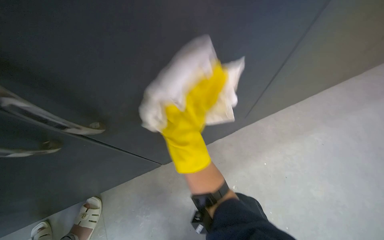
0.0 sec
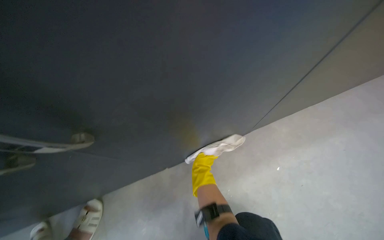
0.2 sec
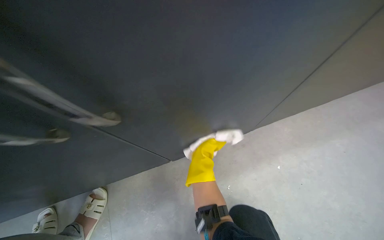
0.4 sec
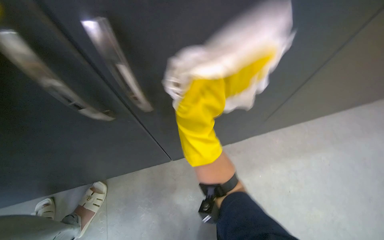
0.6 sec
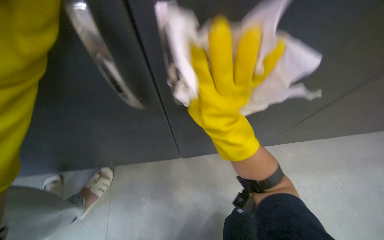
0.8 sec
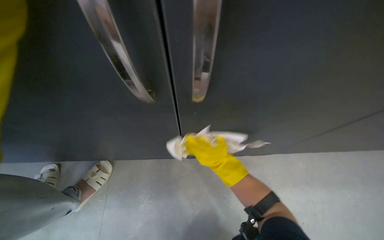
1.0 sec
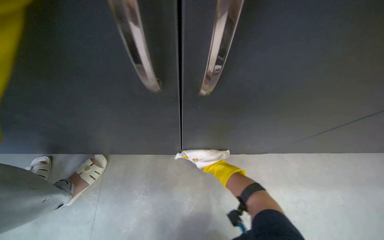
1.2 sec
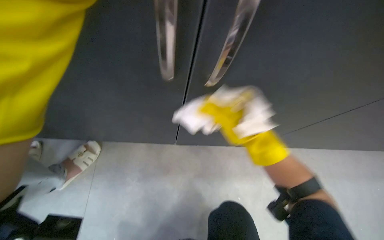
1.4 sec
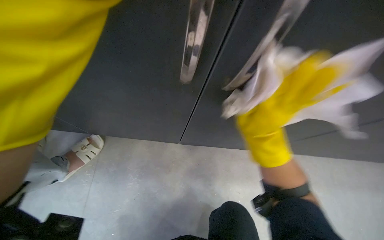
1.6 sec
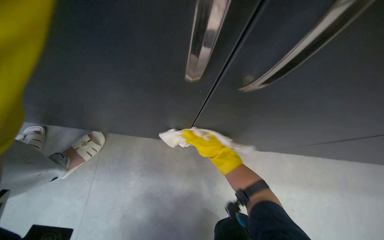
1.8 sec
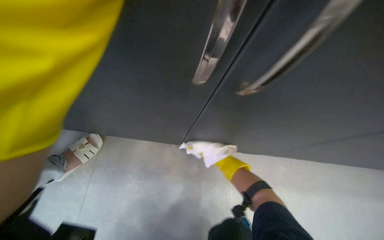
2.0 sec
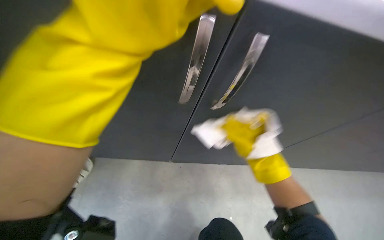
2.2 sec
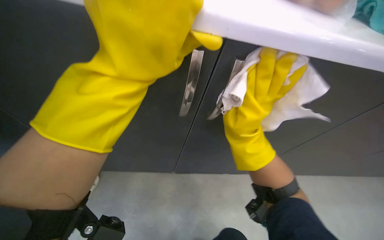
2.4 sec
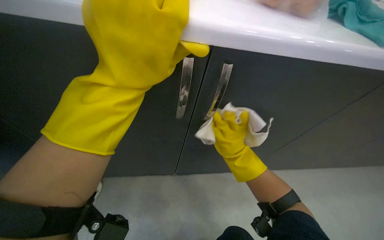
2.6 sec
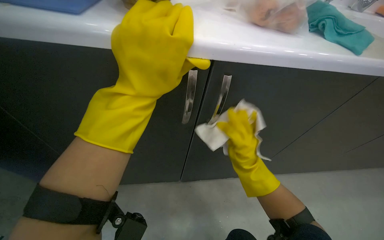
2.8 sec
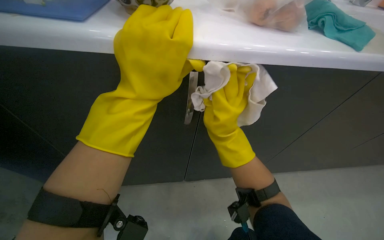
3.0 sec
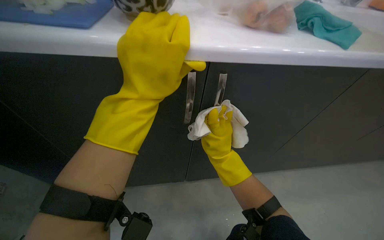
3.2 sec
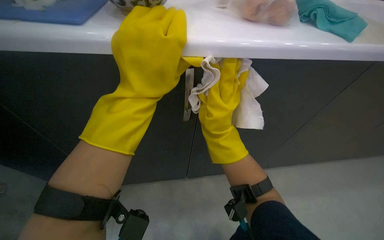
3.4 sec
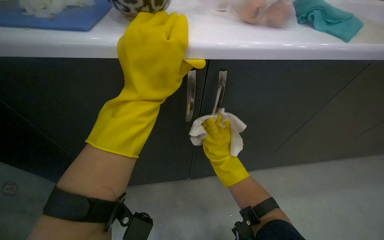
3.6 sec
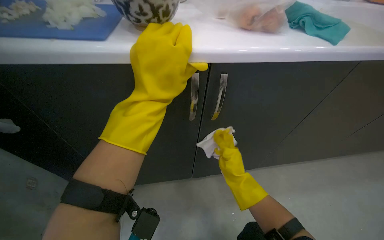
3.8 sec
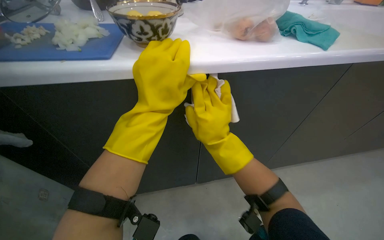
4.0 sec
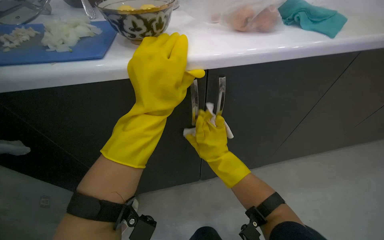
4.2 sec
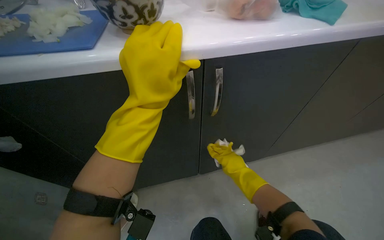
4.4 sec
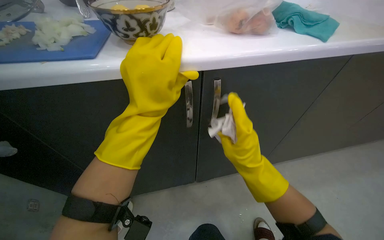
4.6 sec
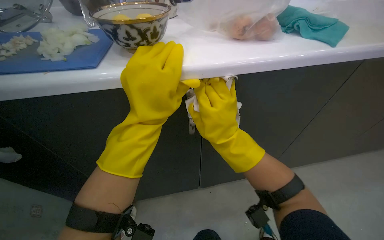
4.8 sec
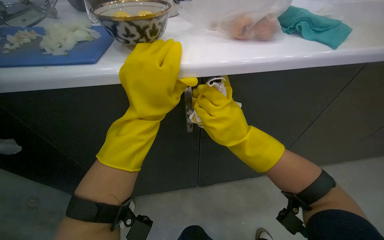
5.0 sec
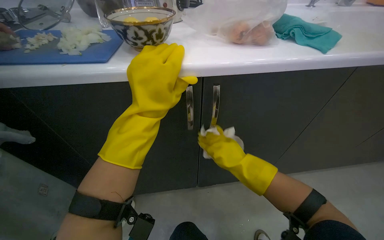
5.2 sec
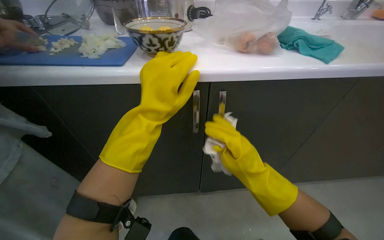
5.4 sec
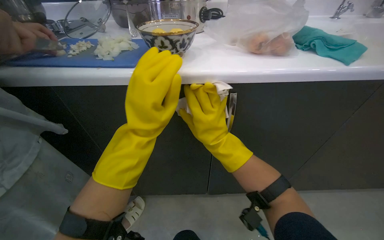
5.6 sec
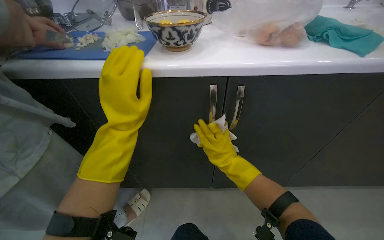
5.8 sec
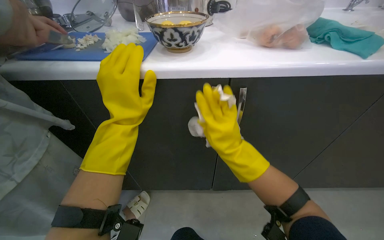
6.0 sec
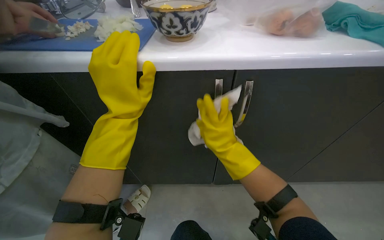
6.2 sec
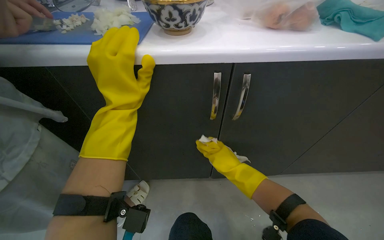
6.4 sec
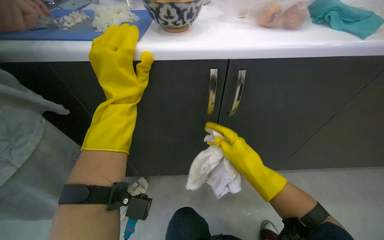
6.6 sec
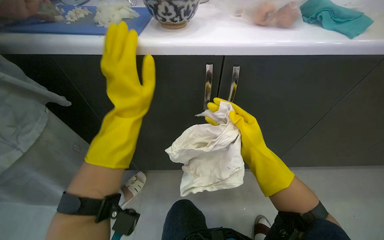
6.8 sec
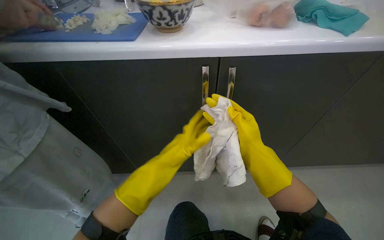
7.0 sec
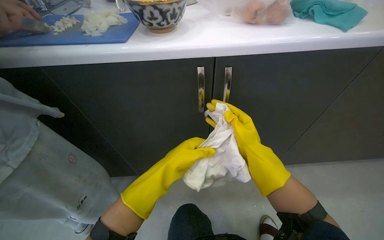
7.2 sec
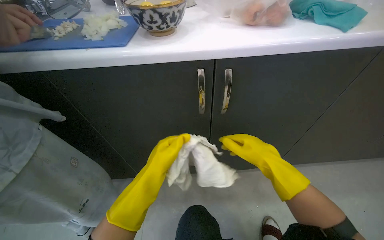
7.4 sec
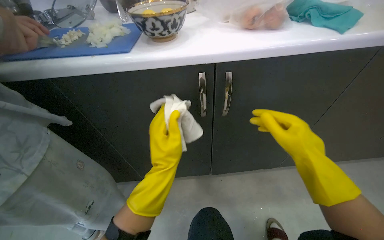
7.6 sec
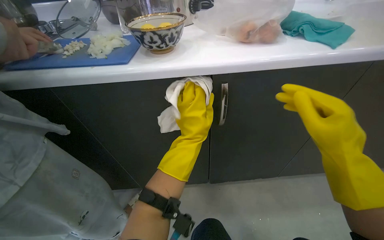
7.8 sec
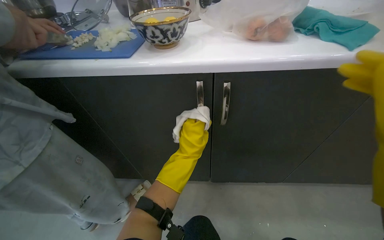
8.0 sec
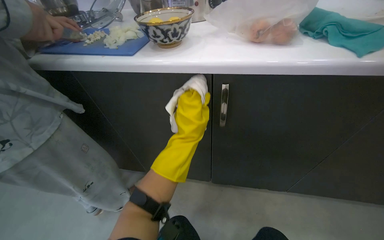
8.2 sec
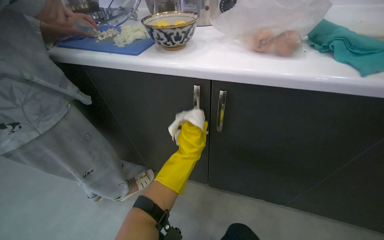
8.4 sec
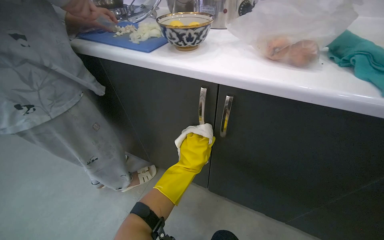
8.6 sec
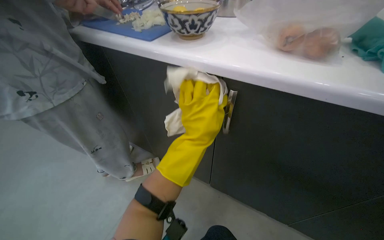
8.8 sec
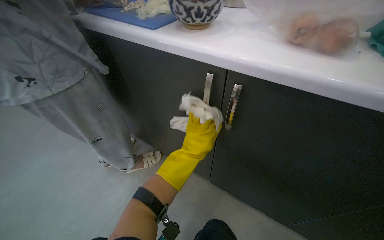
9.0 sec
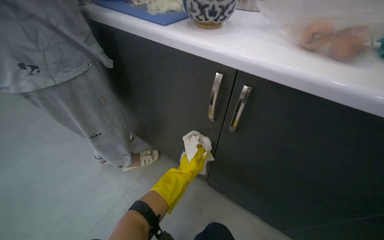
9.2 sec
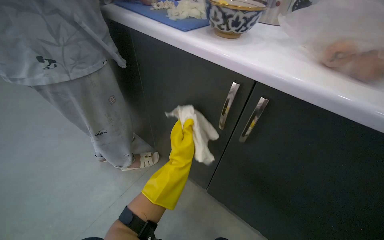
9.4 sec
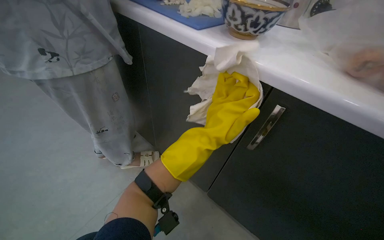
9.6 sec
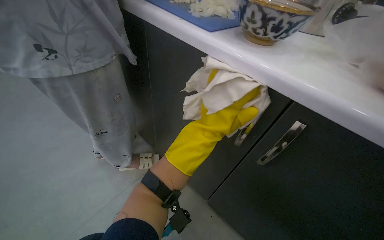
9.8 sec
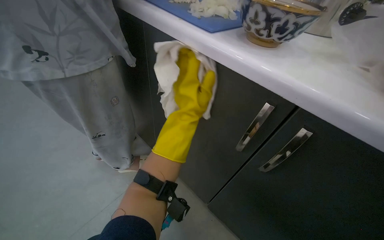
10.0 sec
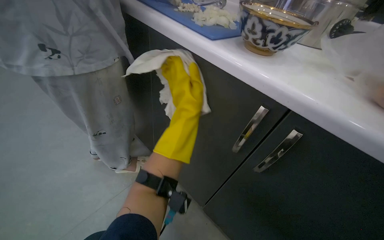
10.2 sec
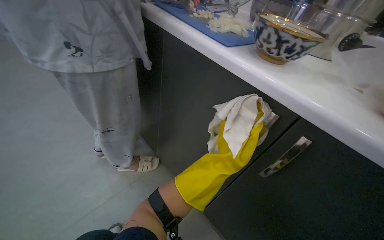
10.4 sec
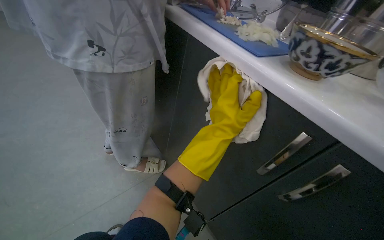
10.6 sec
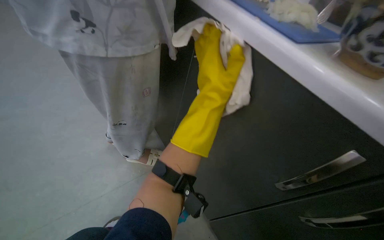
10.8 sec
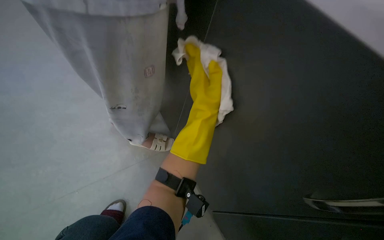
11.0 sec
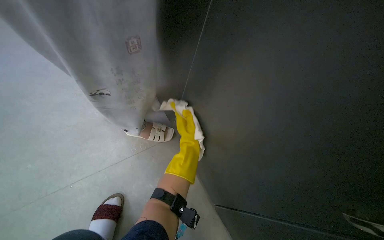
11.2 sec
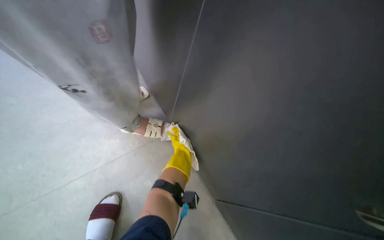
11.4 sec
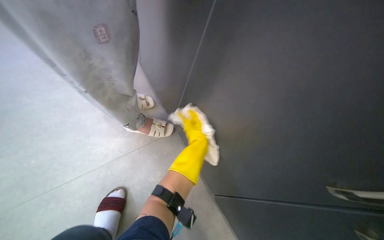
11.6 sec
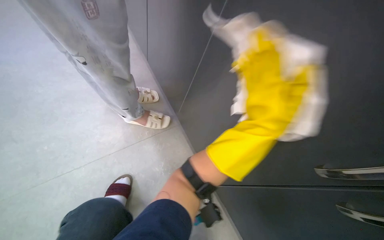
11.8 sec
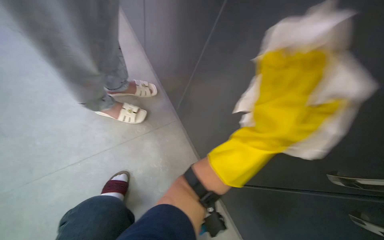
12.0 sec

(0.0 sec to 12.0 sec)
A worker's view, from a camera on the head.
Job: cleaning kitchen.
The whole recording: Wiping kitchen cabinets exterior. The worker rinses and wrings a cloth, then wipes the exterior of the kitchen cabinets.
0.0 sec - 1.6 sec: The scene rotates clockwise by approximately 30 degrees.
1.6 sec - 3.0 sec: The right hand moves nearer and farther over roughly 15 cm, changing direction 3 times.
3.0 sec - 4.4 sec: The right hand goes up and down the picture, some 15 cm each way, reversing 4 times.
4.4 sec - 6.0 sec: The right hand swings up and down the picture, roughly 15 cm each way, with 3 reversals; the left hand shifts some 10 cm to the left.
6.0 sec - 7.6 sec: The right hand heads to the right and nearer to the camera, covering approximately 20 cm. Meanwhile the left hand is displaced down the picture by approximately 15 cm.
7.6 sec - 9.0 sec: The head turns to the left by roughly 35 degrees. The left hand heads to the right, covering roughly 15 cm, and moves some 20 cm farther from the camera and comes back.
9.0 sec - 10.4 sec: The left hand moves nearer and farther over about 25 cm, changing direction 2 times.
10.4 sec - 12.0 sec: The head rotates some 20 degrees to the left. The wearer looks about 20 degrees further downward. The left hand travels up the picture by about 10 cm.

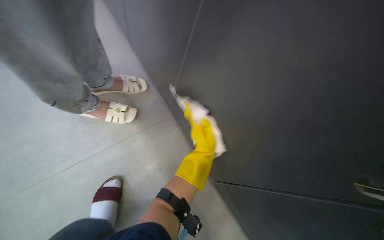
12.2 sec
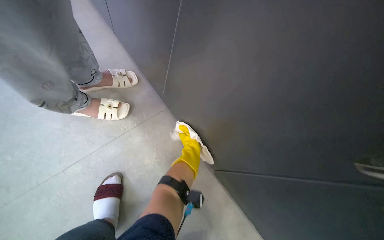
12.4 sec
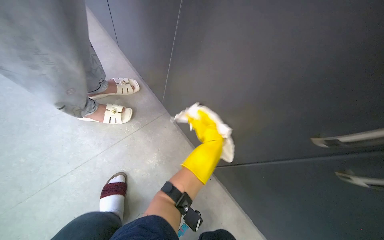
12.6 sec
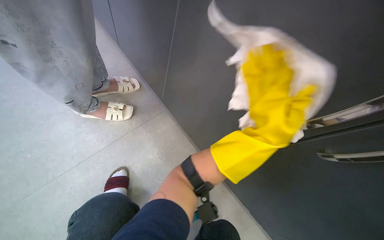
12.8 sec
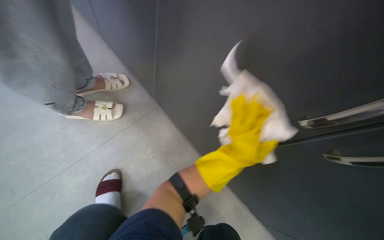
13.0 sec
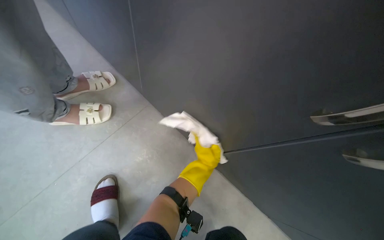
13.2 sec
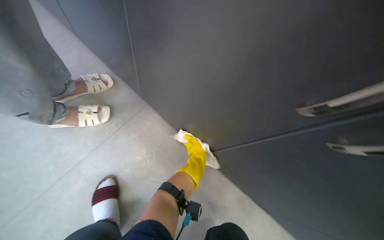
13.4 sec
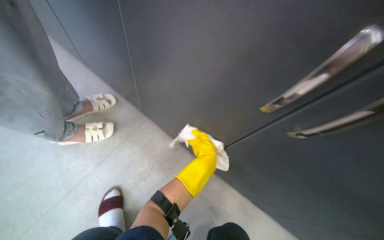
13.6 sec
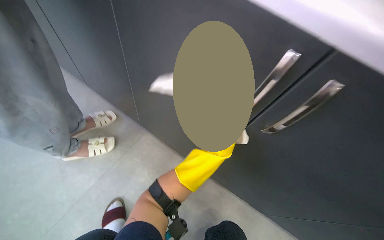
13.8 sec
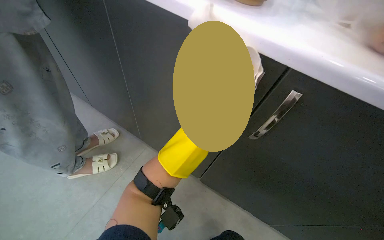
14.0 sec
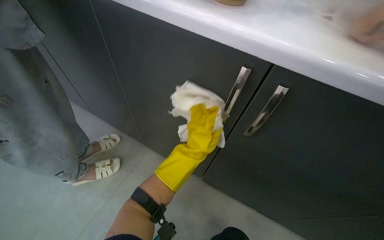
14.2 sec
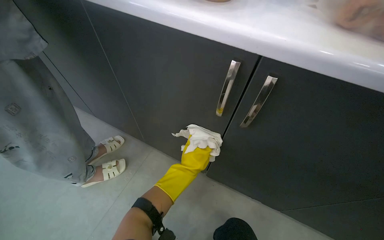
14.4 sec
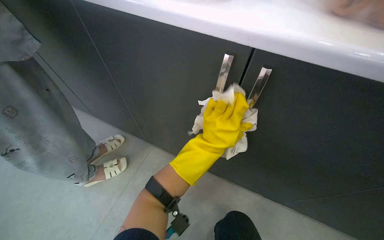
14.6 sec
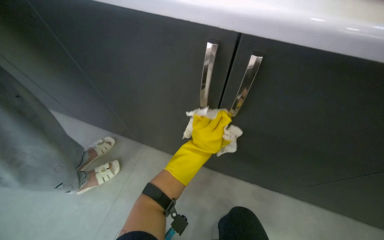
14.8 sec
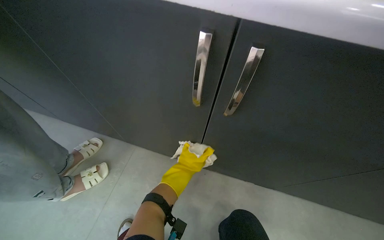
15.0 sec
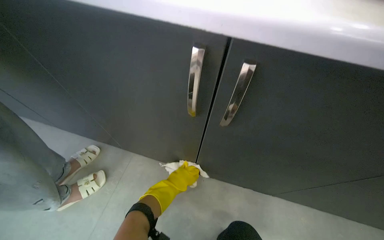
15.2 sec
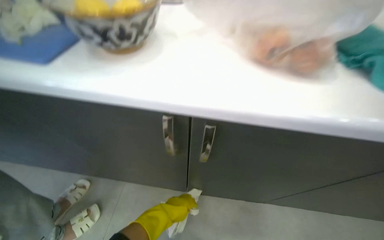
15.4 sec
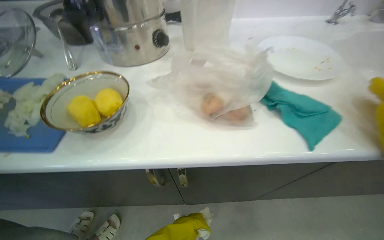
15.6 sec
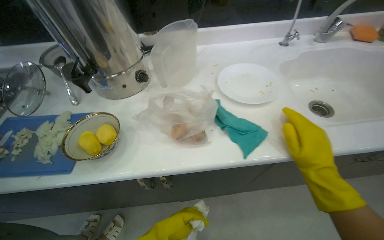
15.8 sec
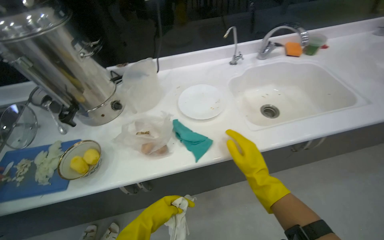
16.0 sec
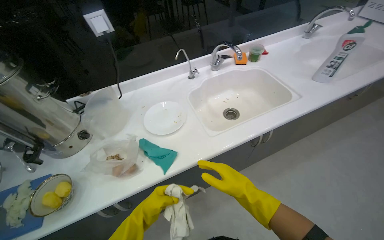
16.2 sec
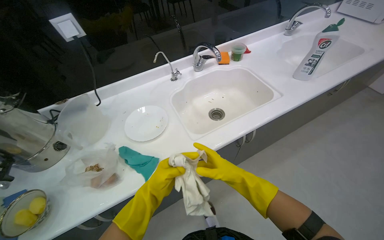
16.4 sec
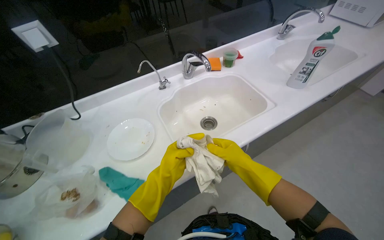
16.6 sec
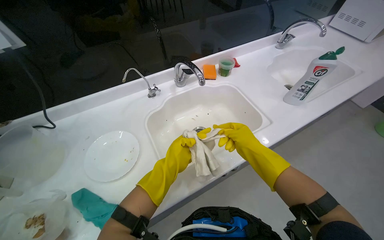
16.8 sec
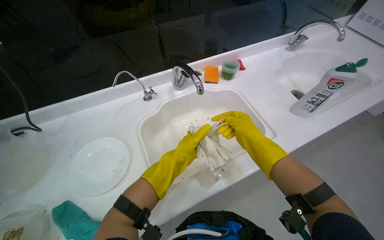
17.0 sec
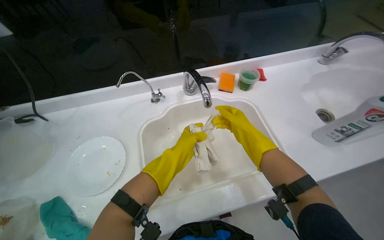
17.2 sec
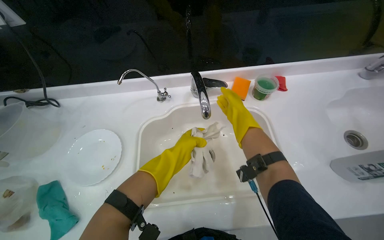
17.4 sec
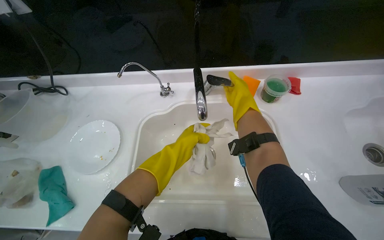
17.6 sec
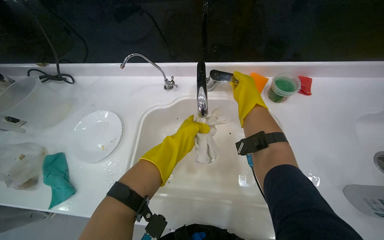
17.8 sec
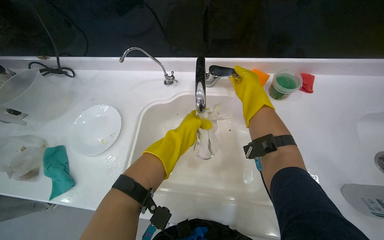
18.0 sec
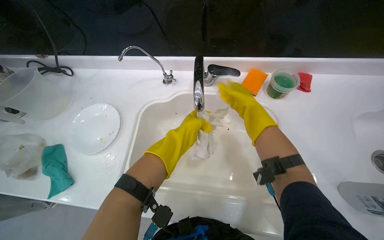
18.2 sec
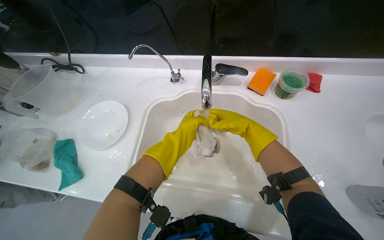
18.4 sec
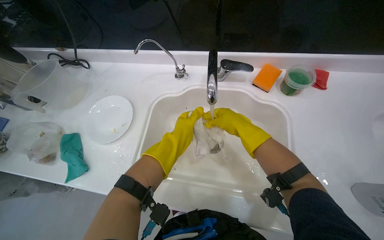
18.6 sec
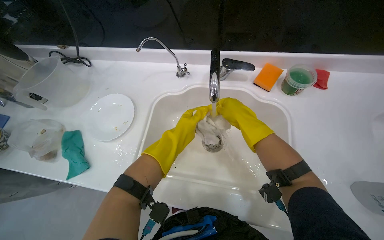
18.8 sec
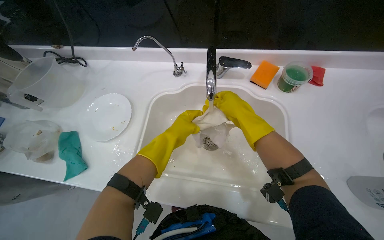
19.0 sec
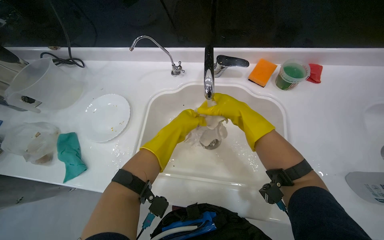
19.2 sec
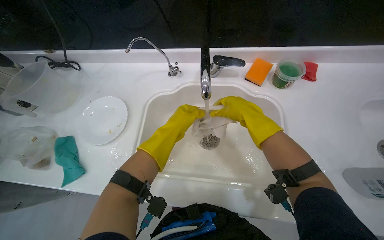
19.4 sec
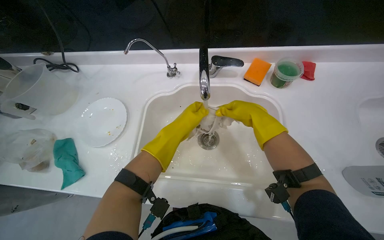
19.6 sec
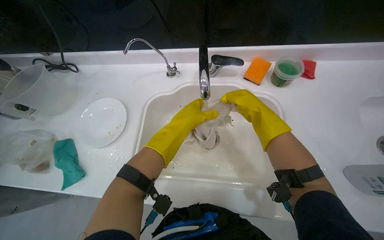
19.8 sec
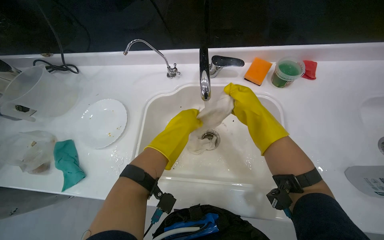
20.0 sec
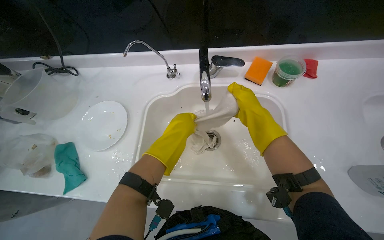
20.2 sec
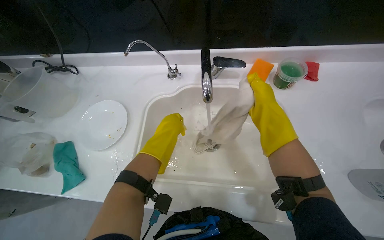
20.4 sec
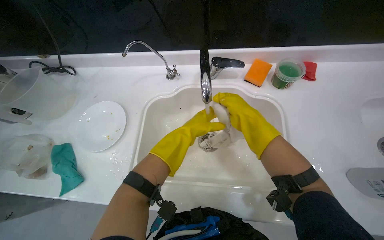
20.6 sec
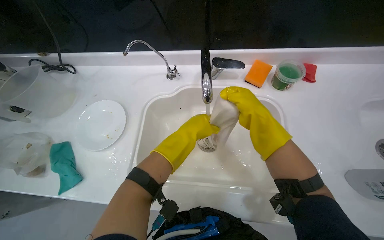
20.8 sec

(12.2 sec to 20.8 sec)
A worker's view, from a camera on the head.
Job: cleaning kitchen.
The whole recording: Wiping kitchen cabinets exterior. The worker rinses and wrings a cloth, then wipes the exterior of the kitchen cabinets.
12.2 sec - 13.6 sec: The left hand swings nearer and farther, some 30 cm each way, with 2 reversals.
13.6 sec - 15.0 sec: The left hand swings nearer and farther, some 25 cm each way, with 3 reversals.
15.0 sec - 16.6 sec: The wearer moves about 70 cm. The head turns to the right by roughly 50 degrees.
16.6 sec - 18.0 sec: The head travels approximately 50 cm. The wearer's head swings some 35 degrees to the left. The view tips downward by about 15 degrees.
18.0 sec - 19.4 sec: The right hand heads down the picture and nearer to the camera, covering some 15 cm.
19.4 sec - 20.8 sec: The hands are busy where they are.
